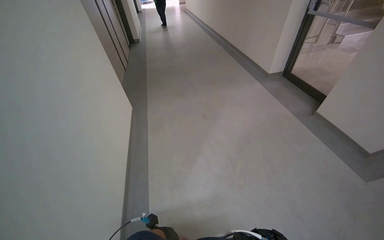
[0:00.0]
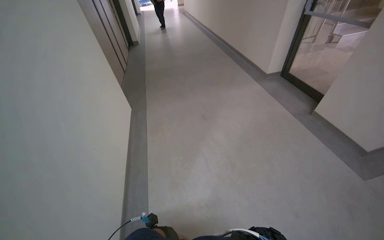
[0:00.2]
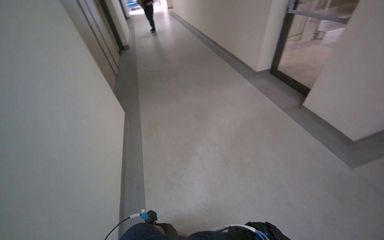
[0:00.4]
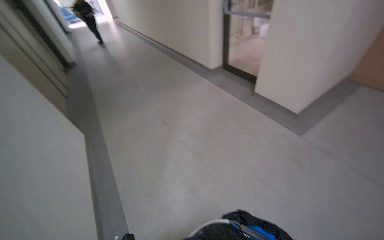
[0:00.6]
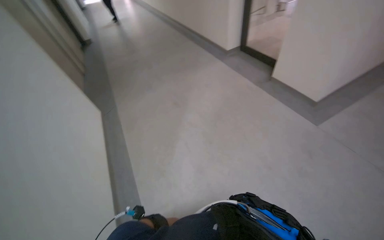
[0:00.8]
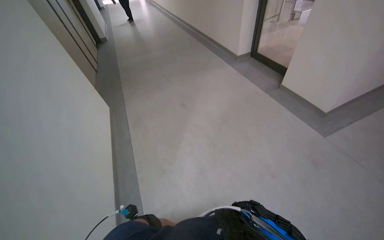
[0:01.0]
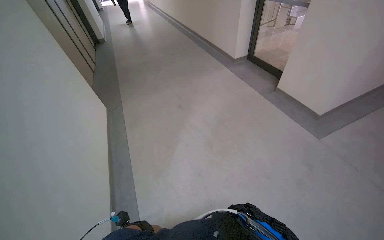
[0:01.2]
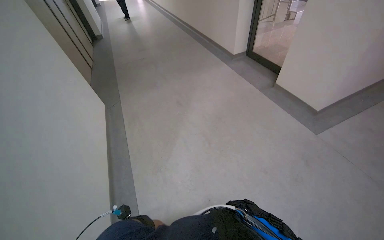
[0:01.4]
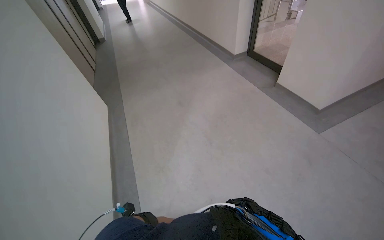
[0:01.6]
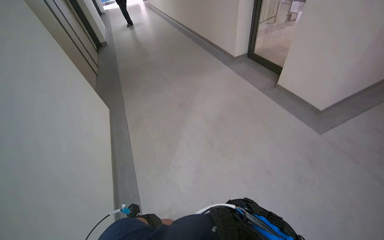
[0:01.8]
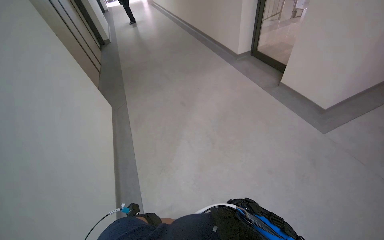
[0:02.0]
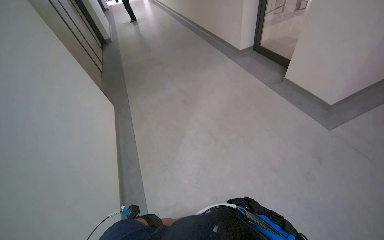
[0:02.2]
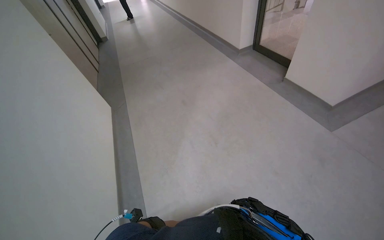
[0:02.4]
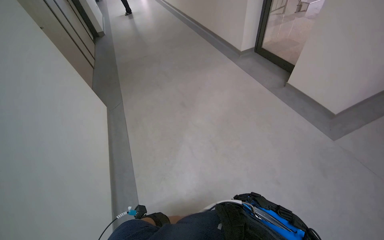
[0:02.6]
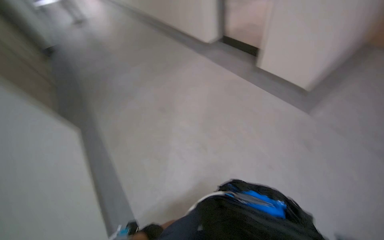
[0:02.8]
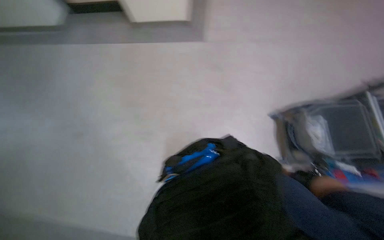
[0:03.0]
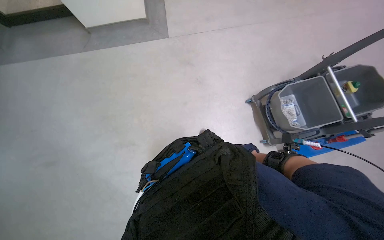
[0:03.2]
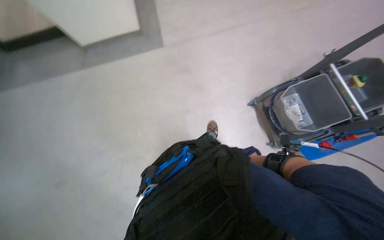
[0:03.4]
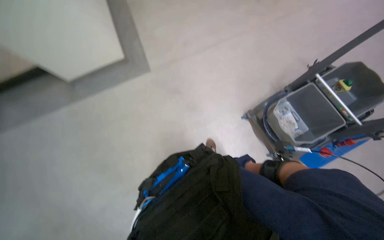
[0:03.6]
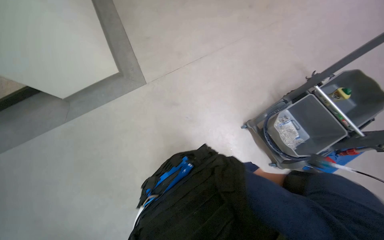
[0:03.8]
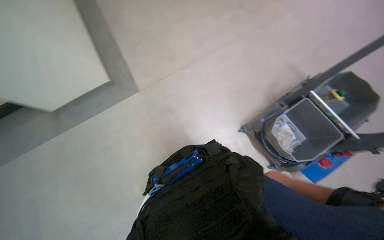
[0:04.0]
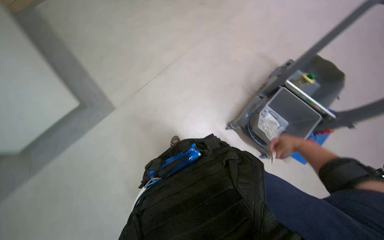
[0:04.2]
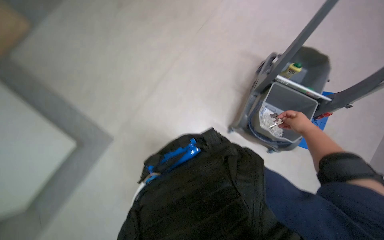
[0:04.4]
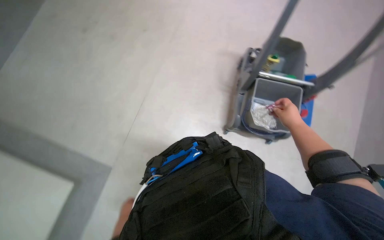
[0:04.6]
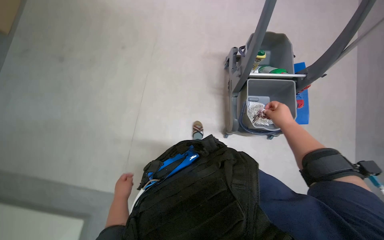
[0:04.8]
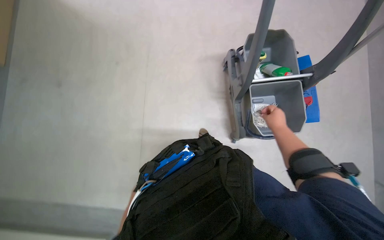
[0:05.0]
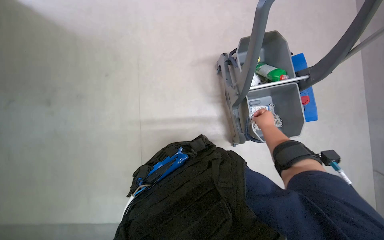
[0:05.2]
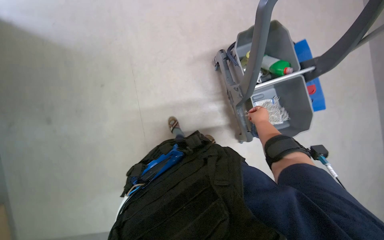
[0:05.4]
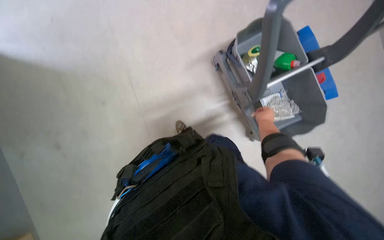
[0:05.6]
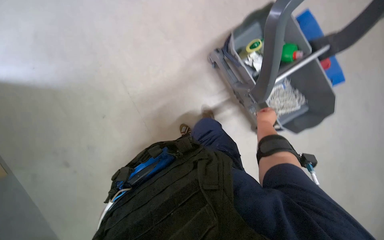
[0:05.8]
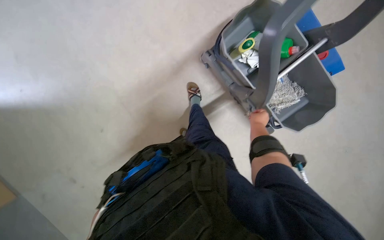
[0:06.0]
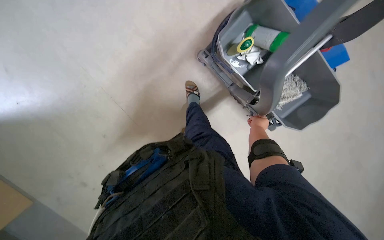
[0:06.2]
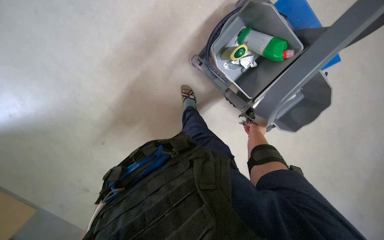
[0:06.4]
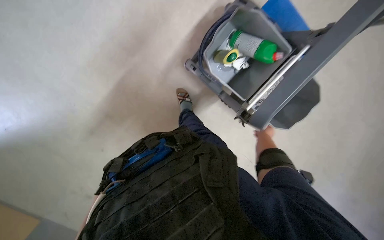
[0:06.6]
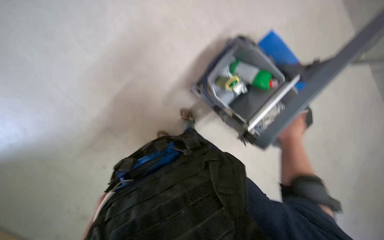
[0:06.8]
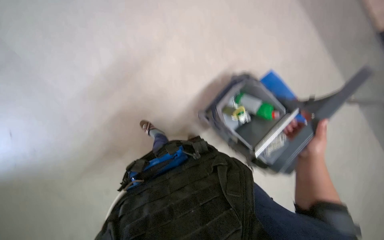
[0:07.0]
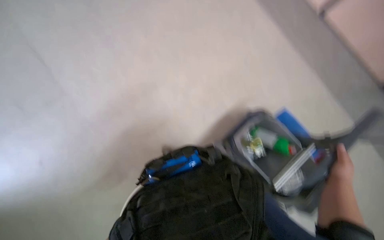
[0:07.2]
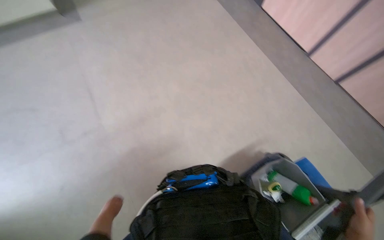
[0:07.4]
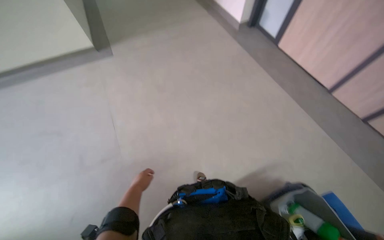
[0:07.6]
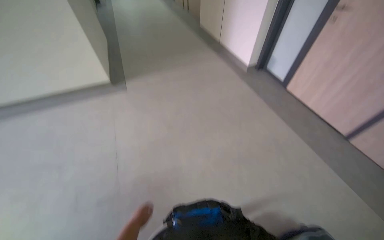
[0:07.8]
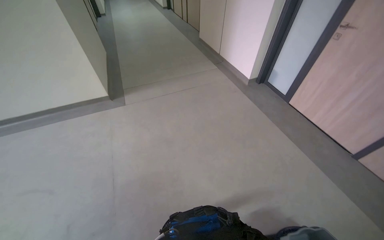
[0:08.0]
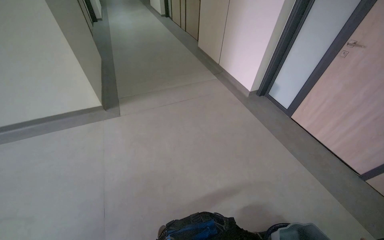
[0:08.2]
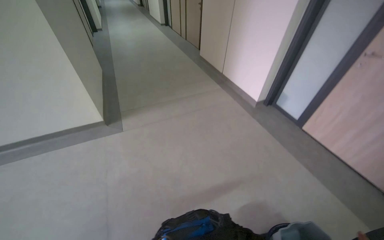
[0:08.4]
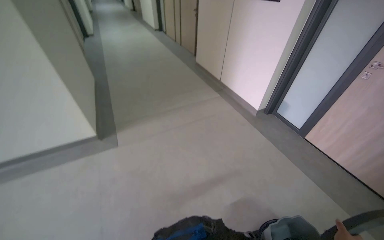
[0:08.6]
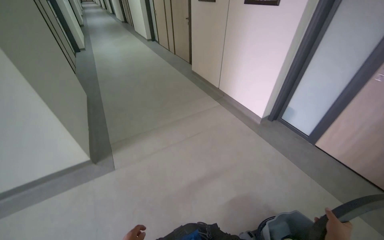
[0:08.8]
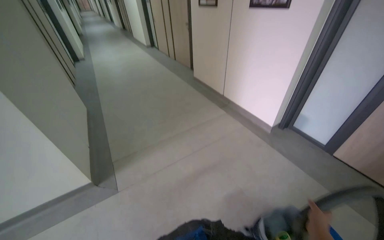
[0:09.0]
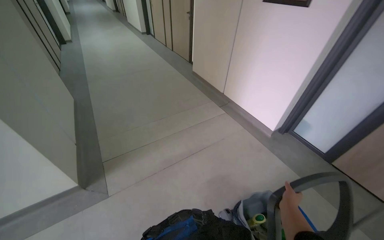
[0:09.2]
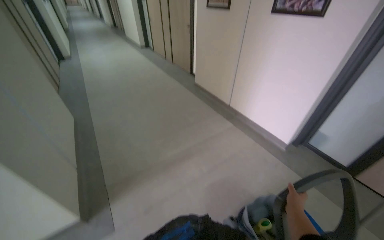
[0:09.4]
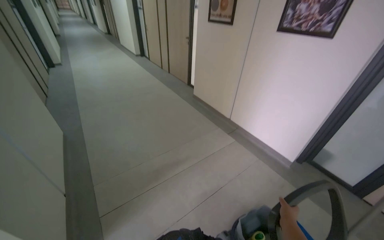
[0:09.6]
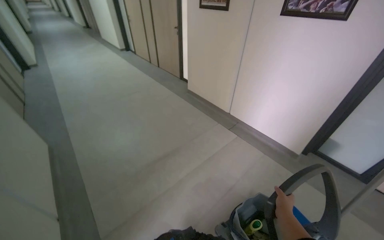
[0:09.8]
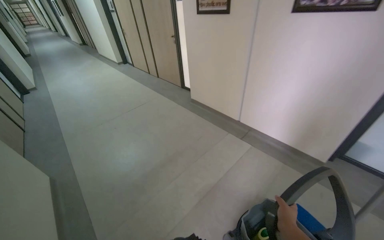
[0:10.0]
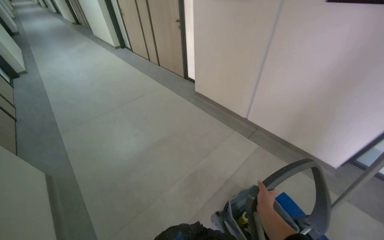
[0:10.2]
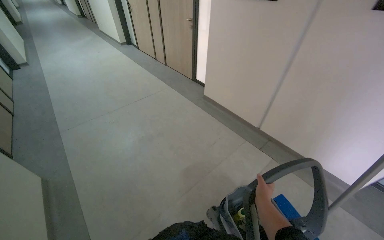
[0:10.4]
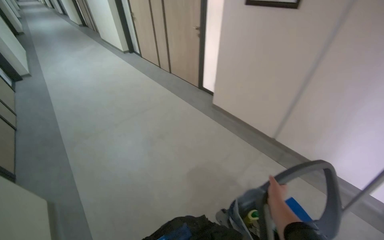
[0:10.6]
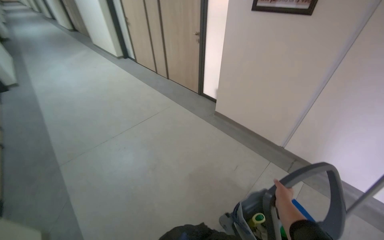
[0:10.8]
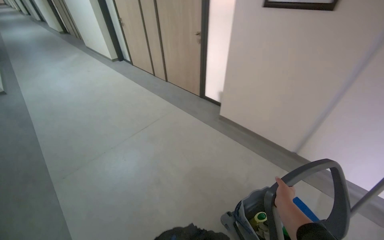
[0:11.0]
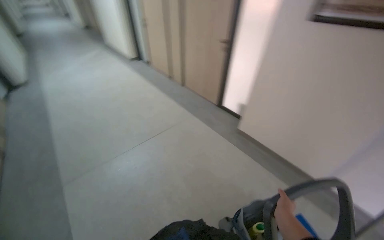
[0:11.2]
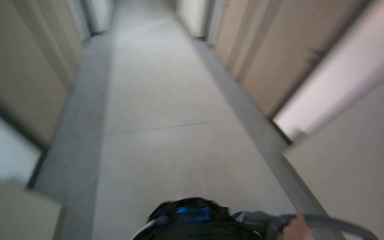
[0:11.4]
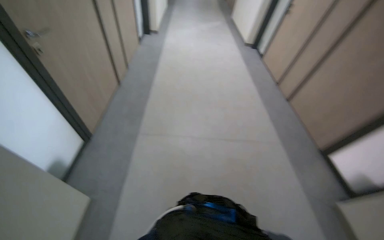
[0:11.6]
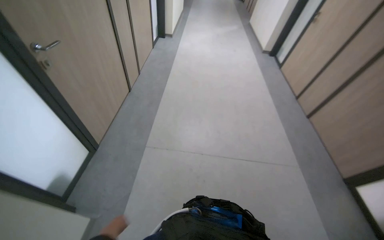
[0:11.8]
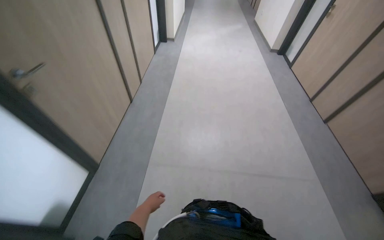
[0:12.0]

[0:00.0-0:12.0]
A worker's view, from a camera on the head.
Job: preparing cleaning supplies.
The whole recording: Pushing cleaning cart. The worker pushes a cleaning cart with a mop down a hallway.
0:01.6 to 0:03.0: The head turns to the right by about 60 degrees.
0:03.0 to 0:04.4: The head rotates about 40 degrees to the right. The view tips upward by some 20 degrees.
0:04.4 to 0:06.0: Everything in view rotates roughly 45 degrees counterclockwise.
0:06.0 to 0:07.6: The camera is carried approximately 50 cm. The wearer's head swings some 25 degrees to the left. The camera pitches upward, by about 65 degrees.
0:07.6 to 0:09.0: The head travels approximately 1 m. The view tips upward by some 20 degrees.
0:09.0 to 0:10.4: The camera is carried about 1.5 m.
0:10.4 to 0:12.0: The head travels approximately 1 m. The wearer's head swings roughly 40 degrees to the left.

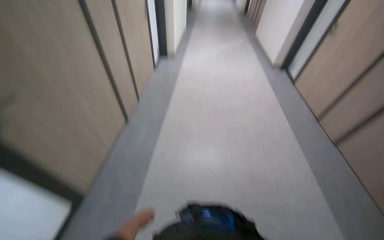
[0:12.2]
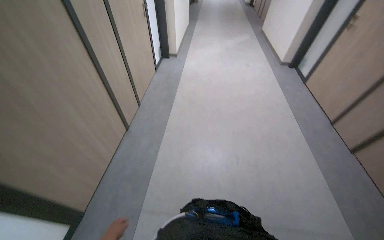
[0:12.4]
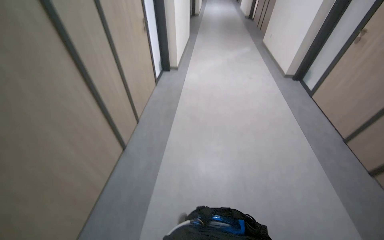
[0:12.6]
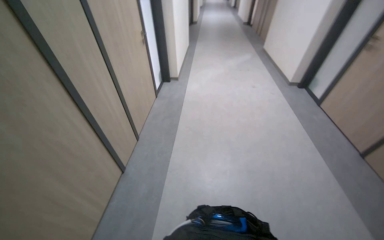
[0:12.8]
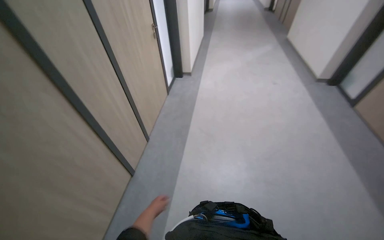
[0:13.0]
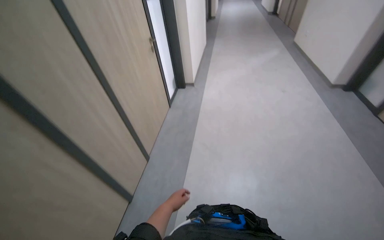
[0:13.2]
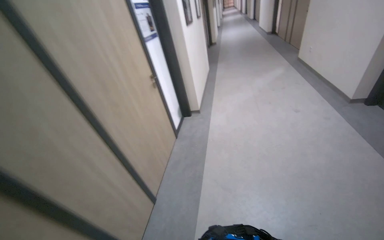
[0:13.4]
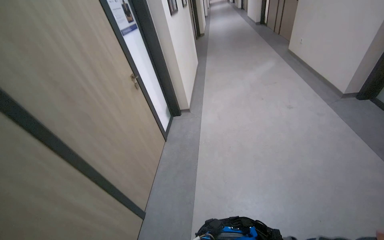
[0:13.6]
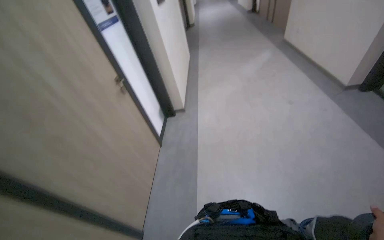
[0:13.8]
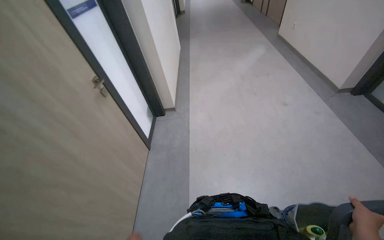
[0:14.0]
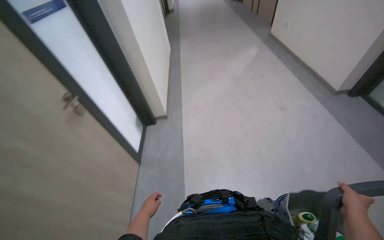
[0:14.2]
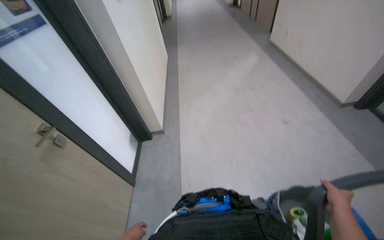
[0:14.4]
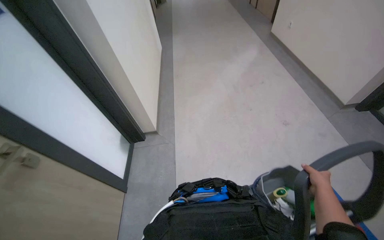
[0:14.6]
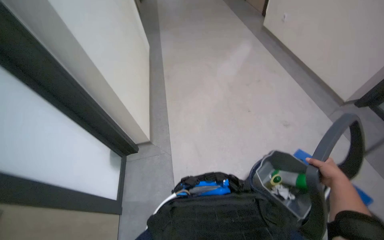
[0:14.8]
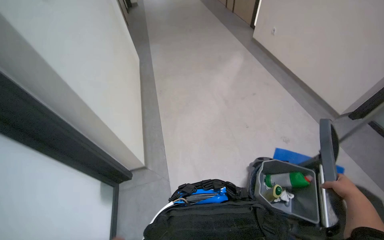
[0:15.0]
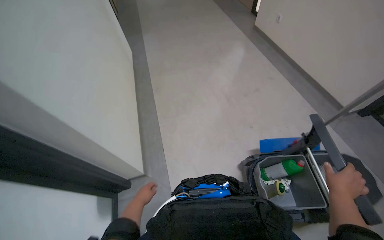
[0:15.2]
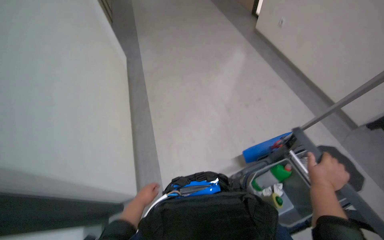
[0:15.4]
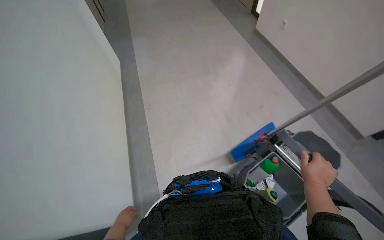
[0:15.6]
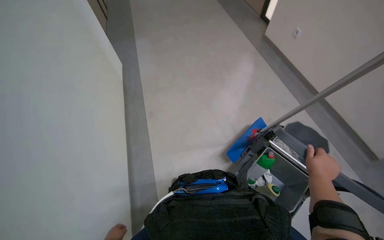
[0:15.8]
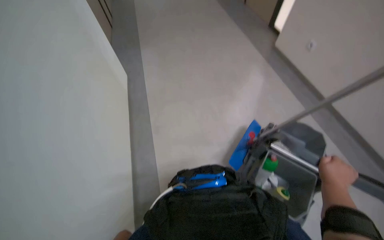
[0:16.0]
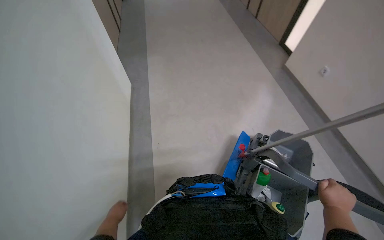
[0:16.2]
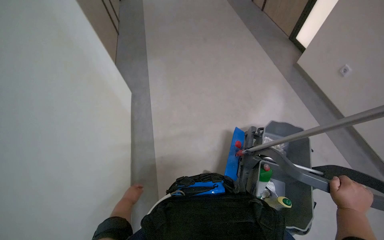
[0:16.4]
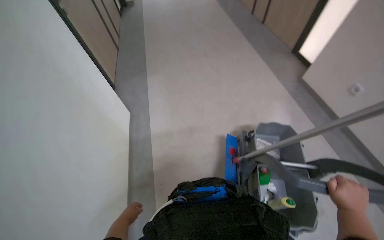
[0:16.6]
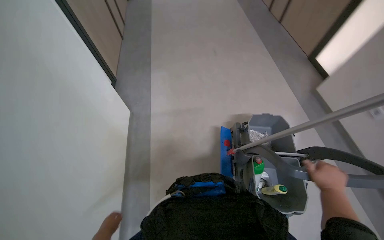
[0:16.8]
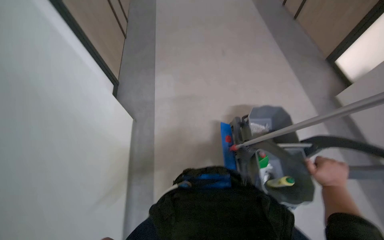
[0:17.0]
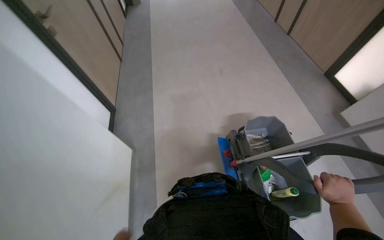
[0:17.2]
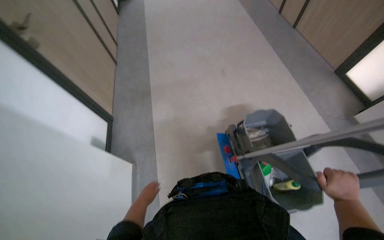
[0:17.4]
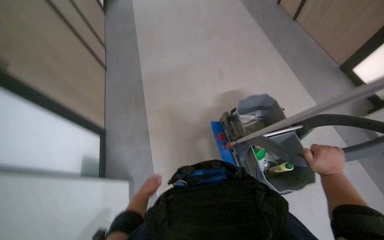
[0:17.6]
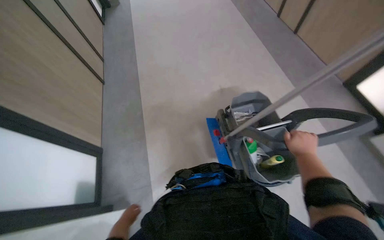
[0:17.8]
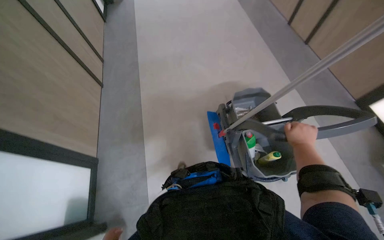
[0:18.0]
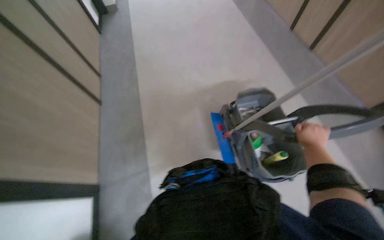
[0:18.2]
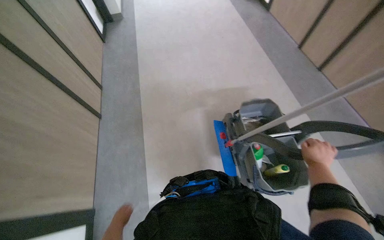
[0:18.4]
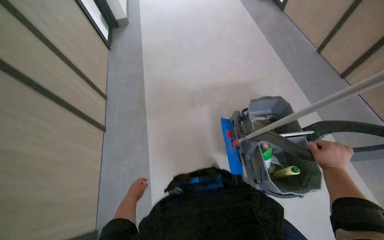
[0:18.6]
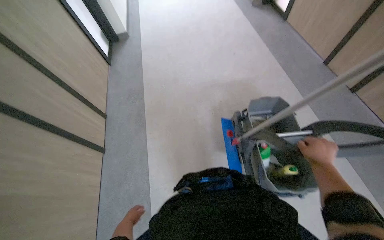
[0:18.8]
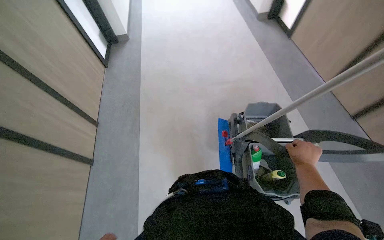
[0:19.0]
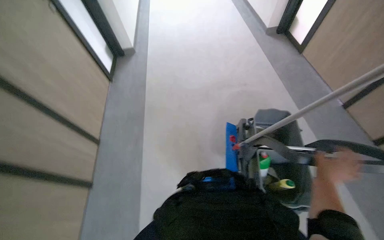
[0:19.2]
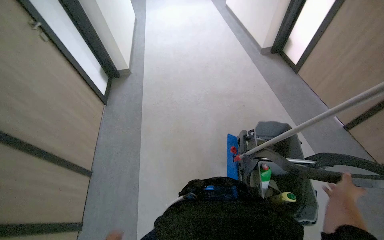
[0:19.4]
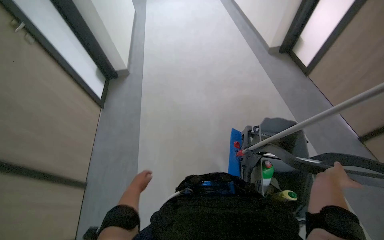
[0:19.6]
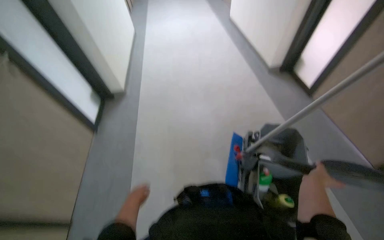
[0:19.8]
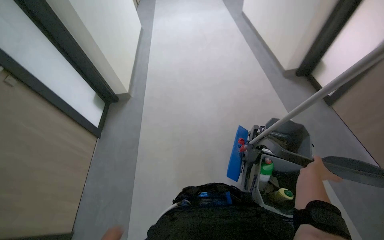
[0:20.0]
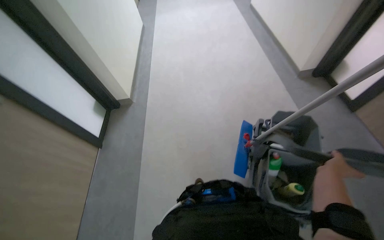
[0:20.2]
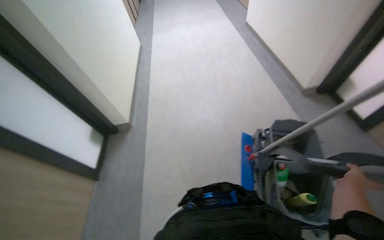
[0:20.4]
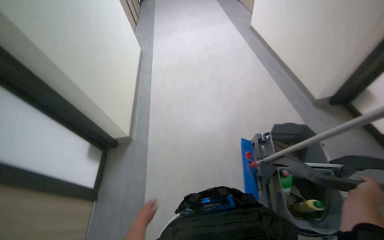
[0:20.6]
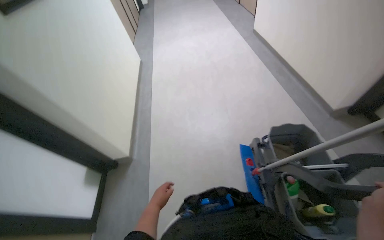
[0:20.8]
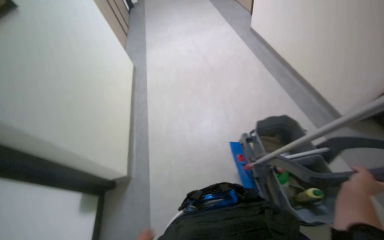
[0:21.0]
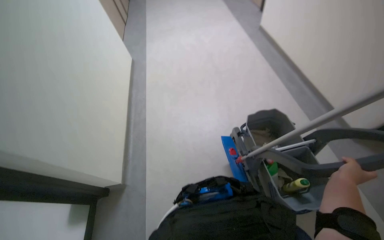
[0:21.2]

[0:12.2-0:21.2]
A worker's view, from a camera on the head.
Job: preparing cleaning supplies.
The whole recording: Pushing cleaning cart. The worker pushes a cleaning cart with a mop down a hallway.
0:12.2 to 0:13.8: The camera is carried about 90 cm.
0:13.8 to 0:15.2: The camera is carried some 90 cm. The view pans to the right by about 15 degrees.
0:16.6 to 0:18.2: The right hand moves farther from the camera, approximately 10 cm.
0:18.2 to 0:19.8: The right hand is displaced to the right by about 10 cm.
0:19.8 to 0:21.2: The wearer looks about 15 degrees further upward.
